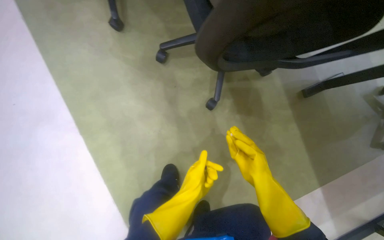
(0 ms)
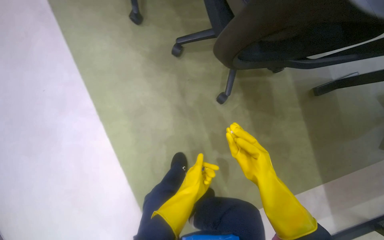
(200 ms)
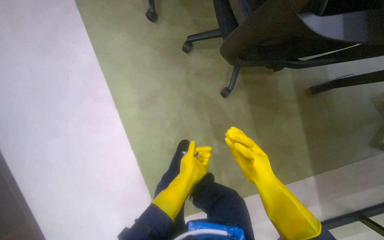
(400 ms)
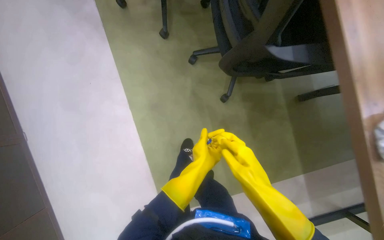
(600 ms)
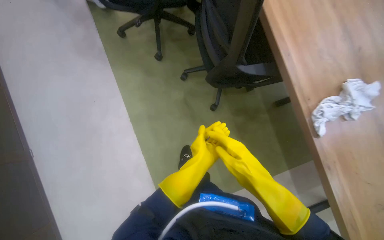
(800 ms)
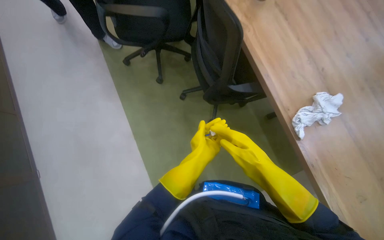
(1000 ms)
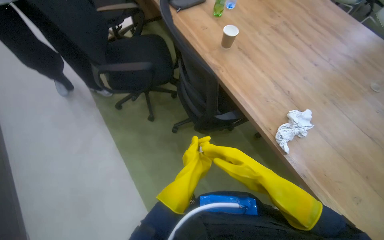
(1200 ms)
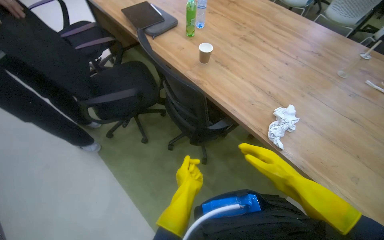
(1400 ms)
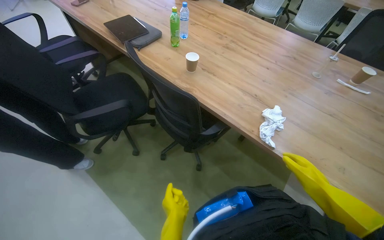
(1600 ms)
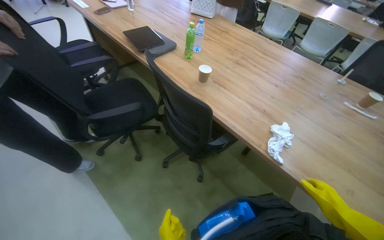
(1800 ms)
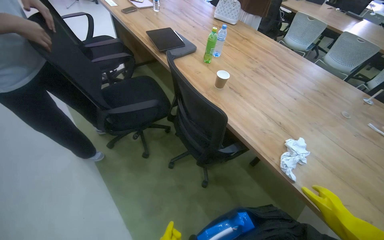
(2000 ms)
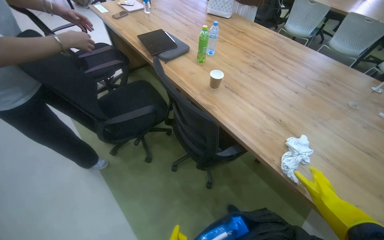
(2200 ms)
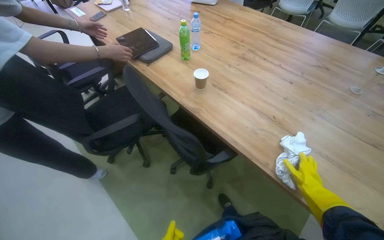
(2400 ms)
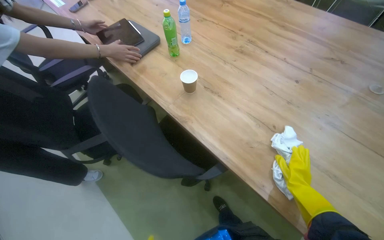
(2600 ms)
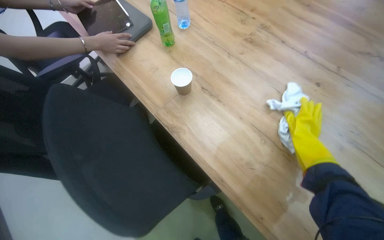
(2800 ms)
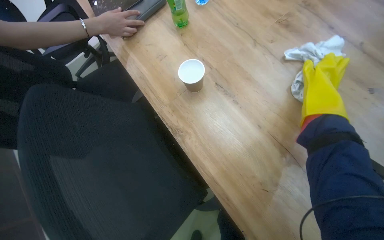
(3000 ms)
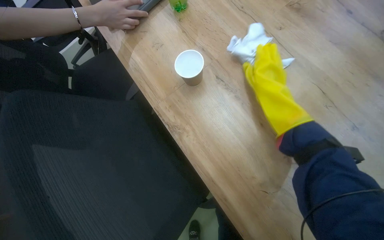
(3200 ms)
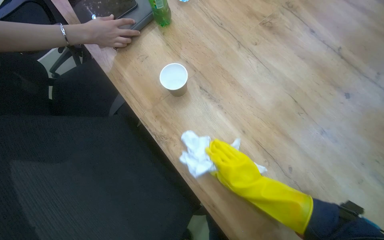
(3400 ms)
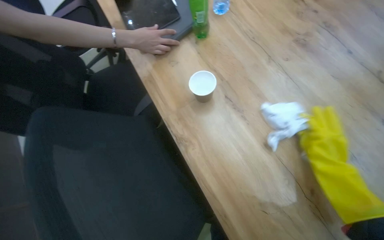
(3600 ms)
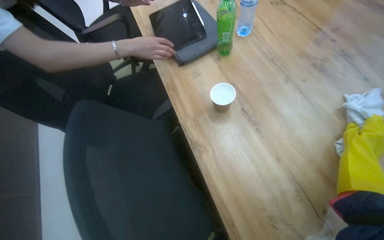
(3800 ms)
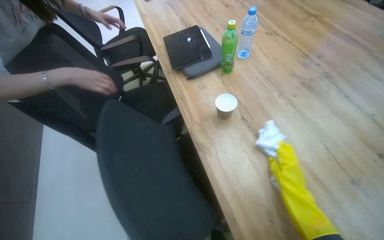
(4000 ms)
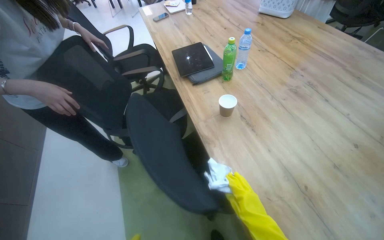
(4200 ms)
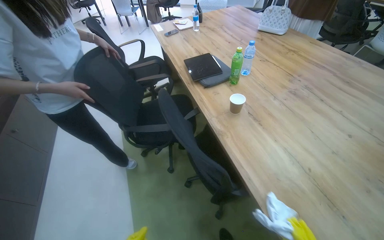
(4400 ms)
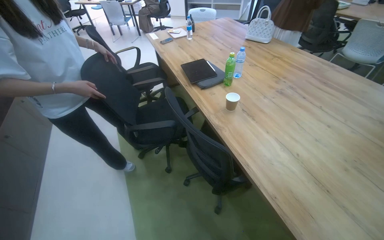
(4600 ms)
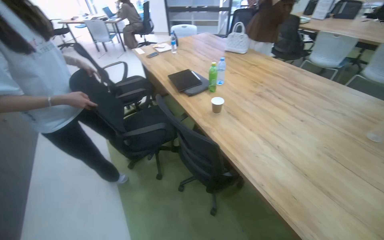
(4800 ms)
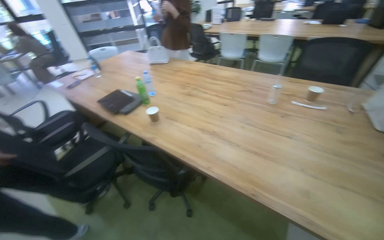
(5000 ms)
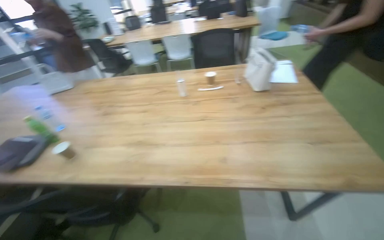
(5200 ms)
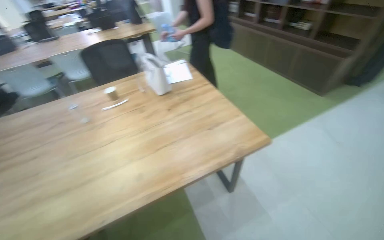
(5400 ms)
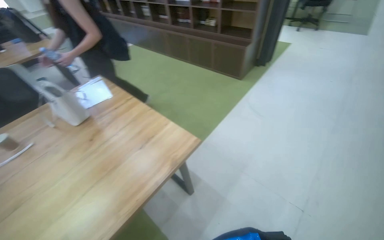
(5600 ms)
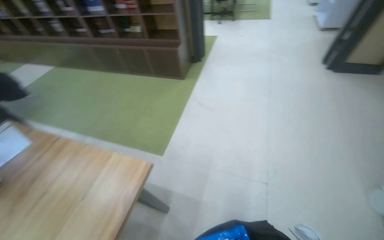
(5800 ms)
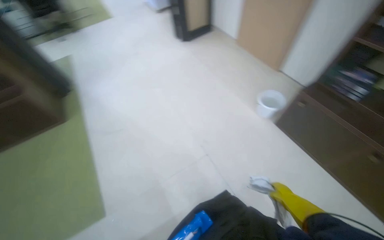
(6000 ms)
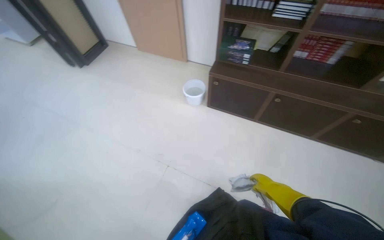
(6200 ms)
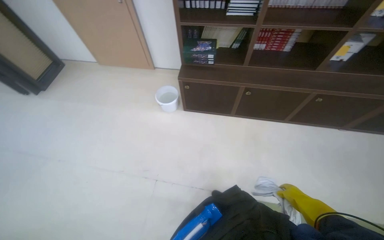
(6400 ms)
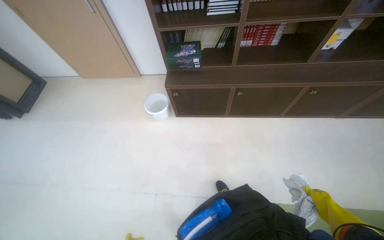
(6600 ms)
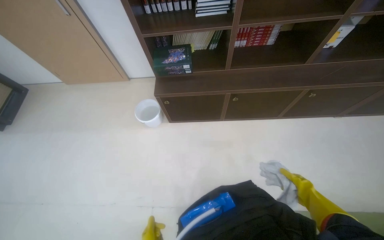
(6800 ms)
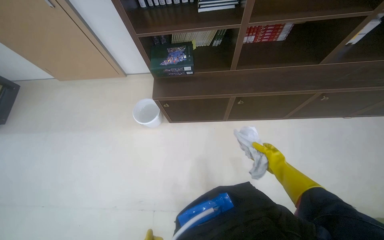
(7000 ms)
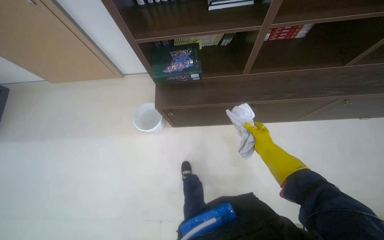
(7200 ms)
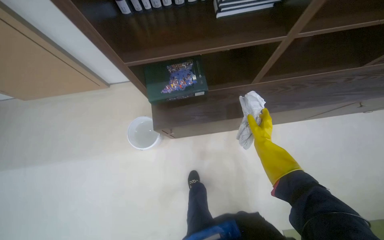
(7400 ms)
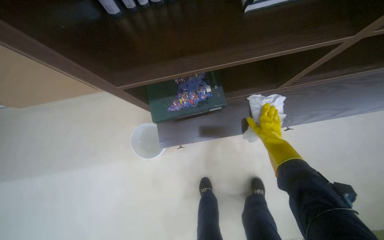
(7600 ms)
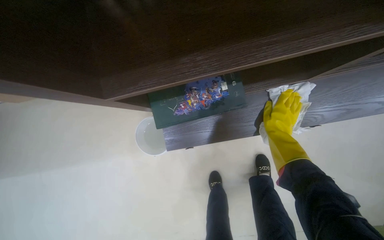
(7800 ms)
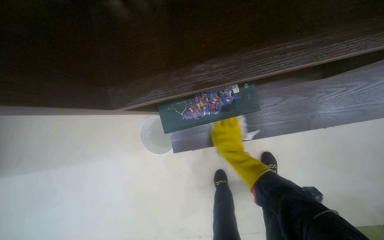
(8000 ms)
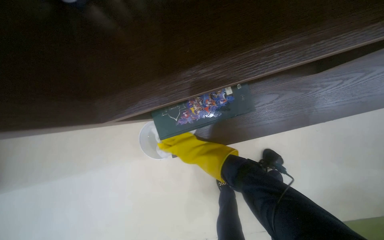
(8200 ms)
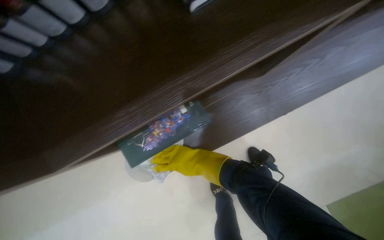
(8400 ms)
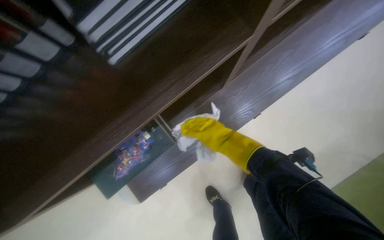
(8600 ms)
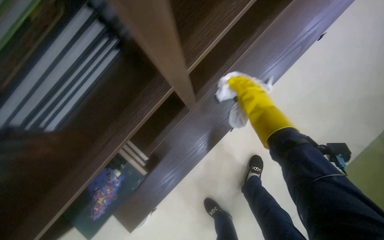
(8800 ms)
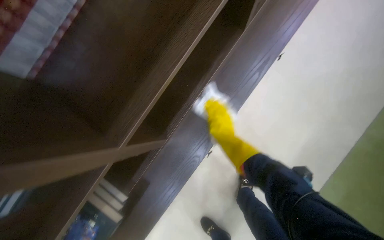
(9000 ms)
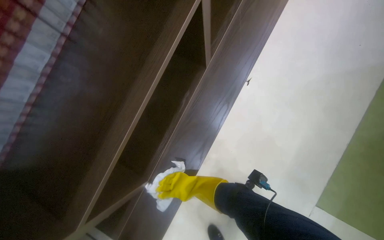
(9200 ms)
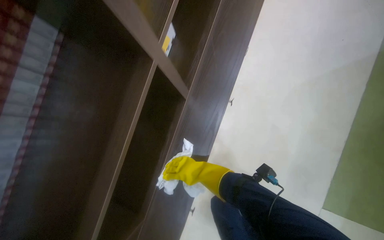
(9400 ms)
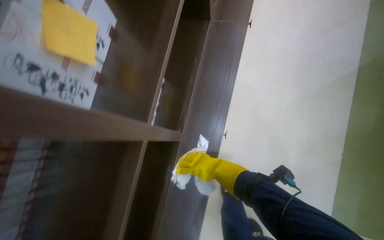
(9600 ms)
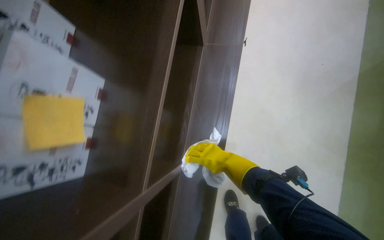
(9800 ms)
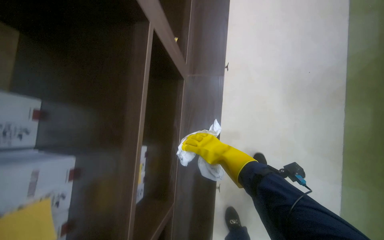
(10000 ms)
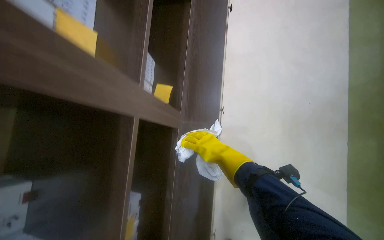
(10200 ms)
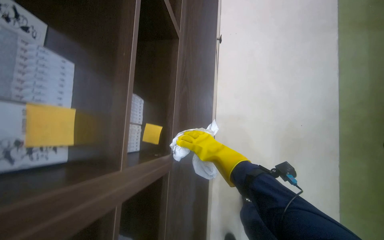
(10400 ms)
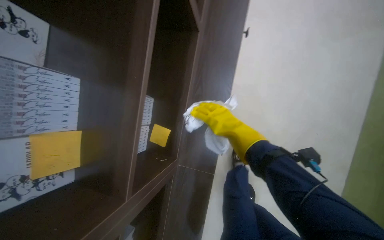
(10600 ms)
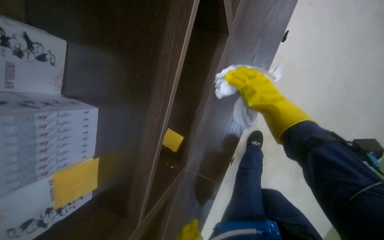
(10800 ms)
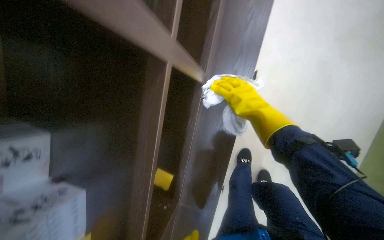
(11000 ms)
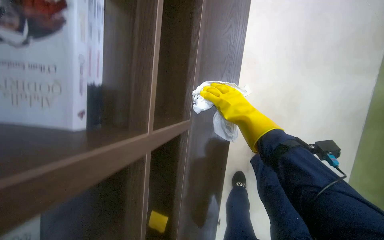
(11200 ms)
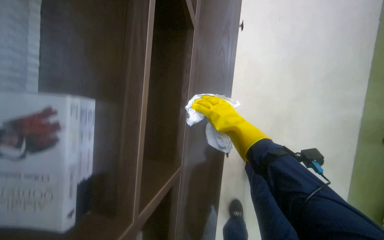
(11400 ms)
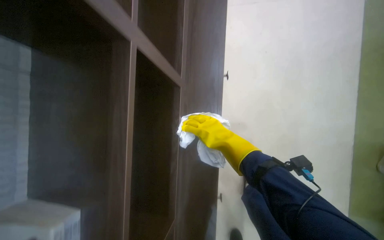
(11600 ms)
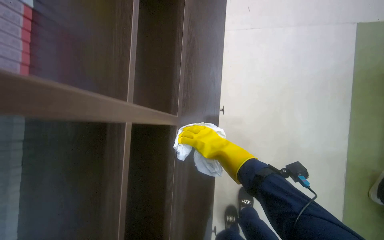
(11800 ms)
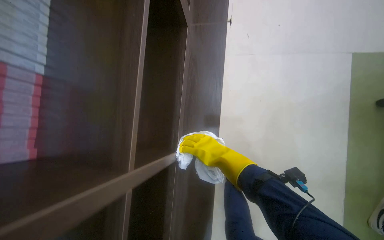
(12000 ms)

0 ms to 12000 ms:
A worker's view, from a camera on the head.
Job: wiping surfaces.
The whole recording: Cleaning table surface. The worker wipes the table surface with a cloth, moving items and adjusting the cloth as needed.
0 ms to 1600 ms: The wearer moves roughly 60 cm. The wearer looks roughly 30 degrees further upward.
1600 ms to 3000 ms: The head travels roughly 60 cm. The view pans to the left by approximately 15 degrees. The camera pitches downward, by approximately 20 degrees.
3000 ms to 4400 ms: The camera travels roughly 40 cm. The view tilts approximately 25 degrees upward.
4400 ms to 6000 ms: The camera is carried approximately 1 m. The wearer looks about 185 degrees further to the right. The camera pitches upward, by roughly 15 degrees.
6000 ms to 7600 ms: The camera travels some 1 m. The head turns to the right by some 70 degrees. The camera pitches downward, by roughly 20 degrees.
7600 ms to 9000 ms: The scene rotates counterclockwise by some 45 degrees.

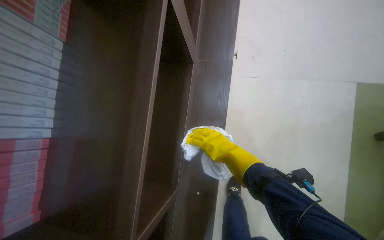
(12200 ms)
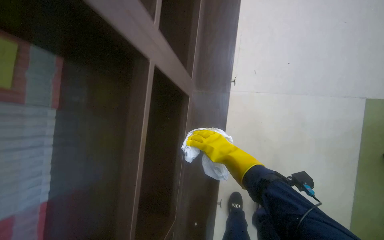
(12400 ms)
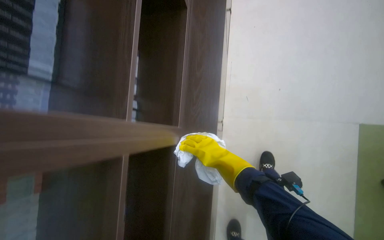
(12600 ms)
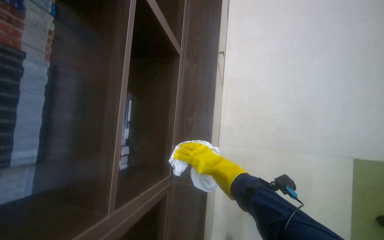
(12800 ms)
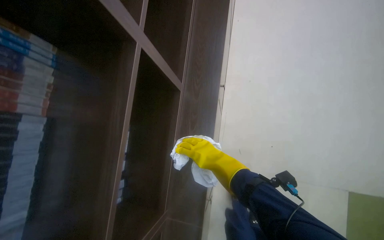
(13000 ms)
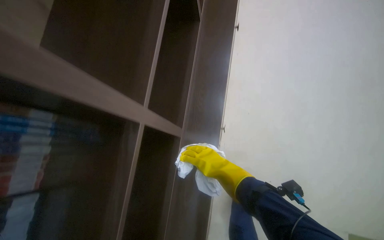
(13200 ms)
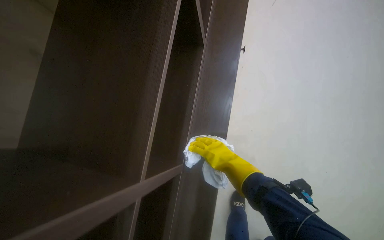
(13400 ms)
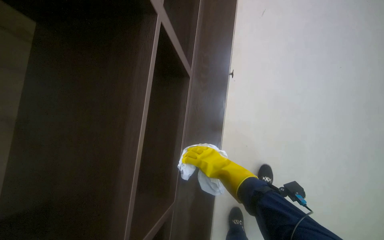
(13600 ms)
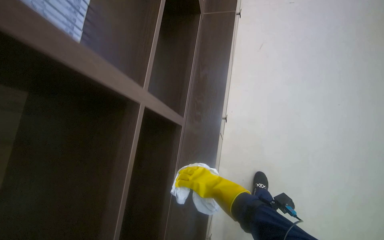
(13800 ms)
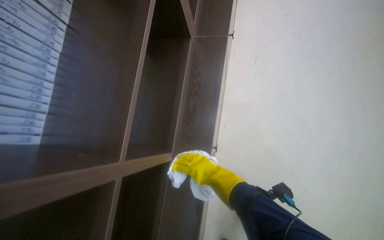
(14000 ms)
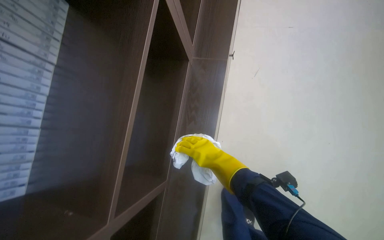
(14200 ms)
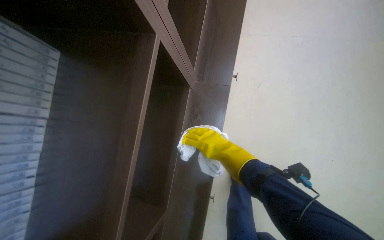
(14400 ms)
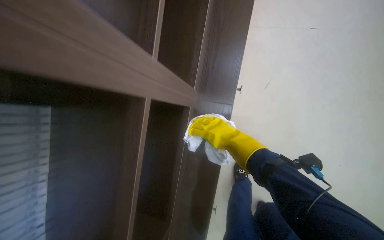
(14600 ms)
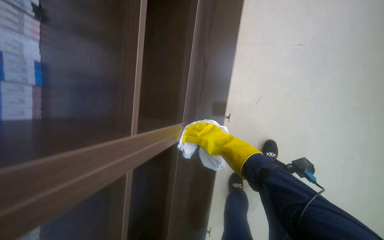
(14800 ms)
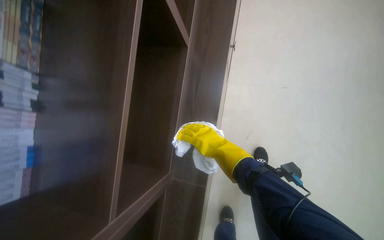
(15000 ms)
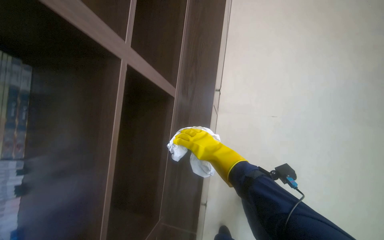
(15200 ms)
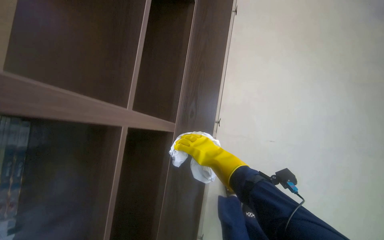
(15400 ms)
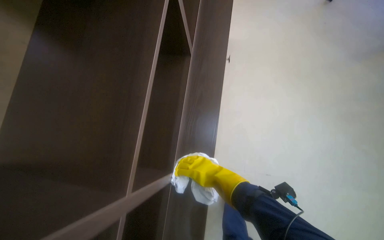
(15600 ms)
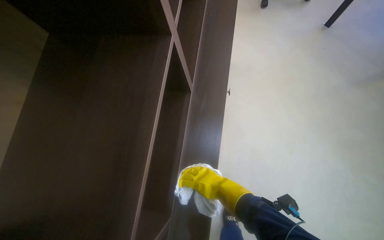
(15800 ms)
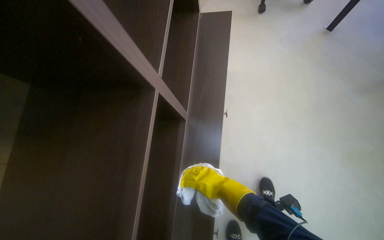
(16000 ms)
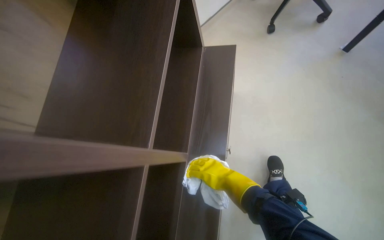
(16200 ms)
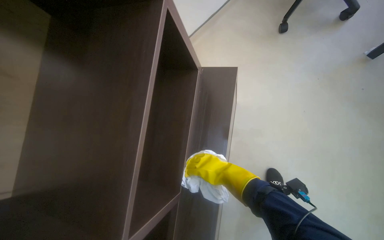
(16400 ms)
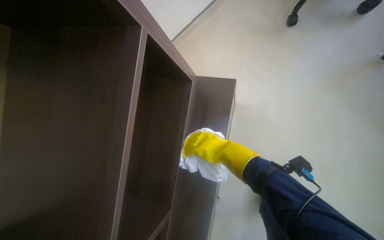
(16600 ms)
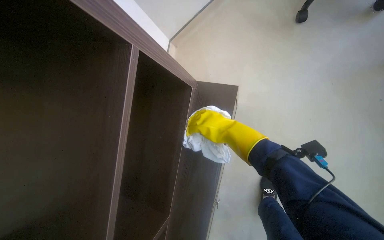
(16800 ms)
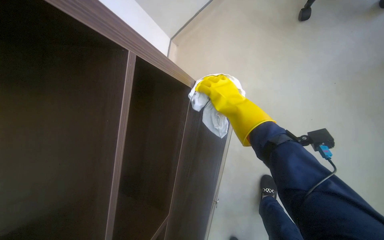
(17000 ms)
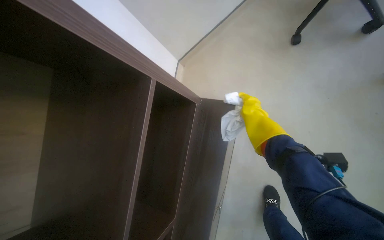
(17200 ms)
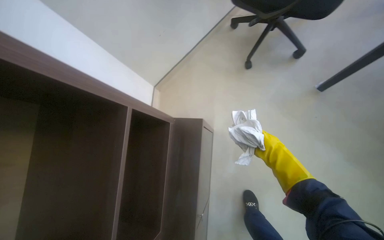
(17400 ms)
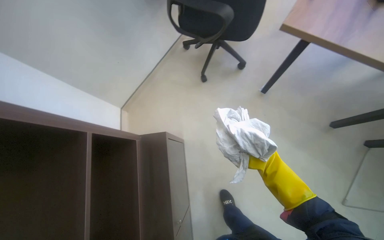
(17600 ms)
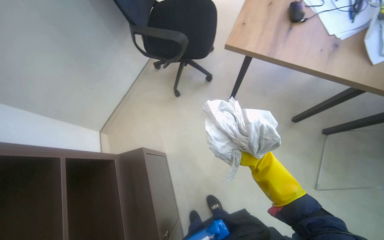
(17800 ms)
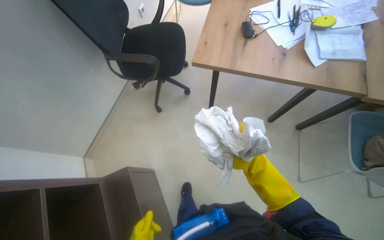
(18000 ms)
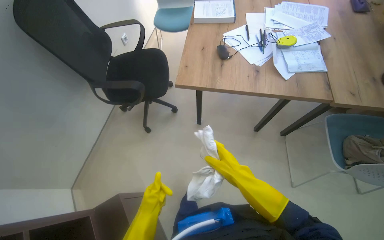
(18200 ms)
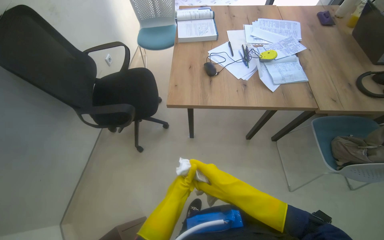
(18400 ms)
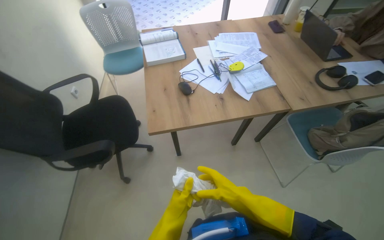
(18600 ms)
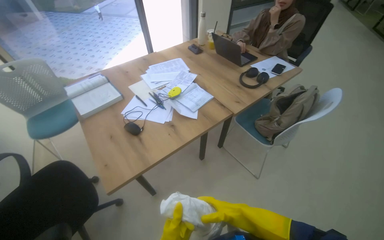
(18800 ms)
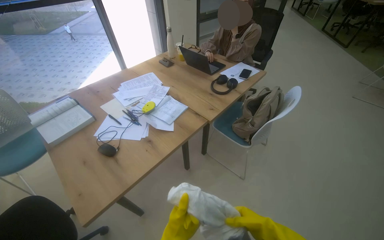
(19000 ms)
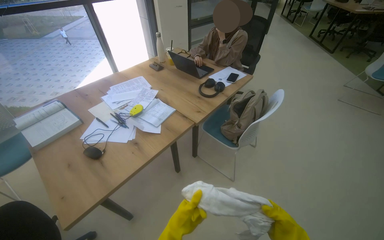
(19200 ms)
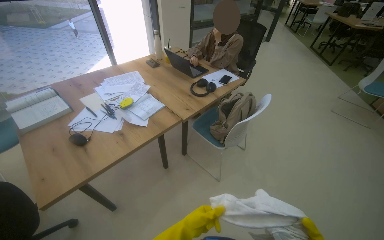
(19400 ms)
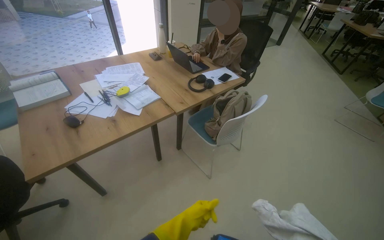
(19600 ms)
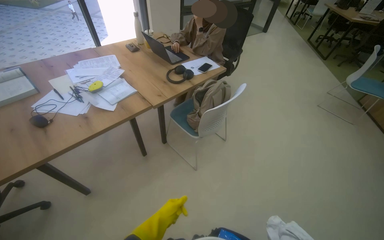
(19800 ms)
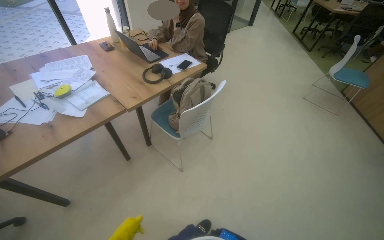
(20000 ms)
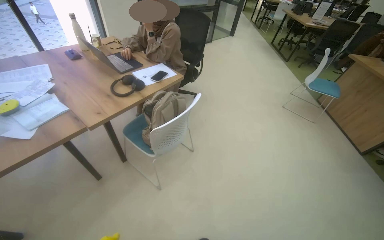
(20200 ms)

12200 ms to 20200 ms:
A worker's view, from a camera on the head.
Job: wiping surfaces.
The whole recording: Cleaning table surface. The worker wipes the table surface with a cloth, moving items and adjusting the cloth as needed.
12200 ms to 13800 ms: The view tips upward by some 15 degrees.
17000 ms to 18600 ms: The head turns to the right by some 60 degrees. The camera pitches upward, by some 30 degrees.
18600 ms to 20200 ms: The wearer moves some 60 cm. The wearer looks some 40 degrees further to the right.
